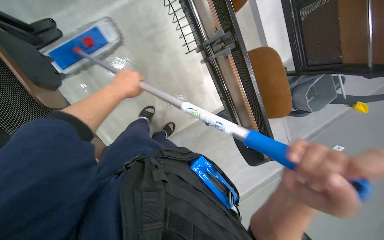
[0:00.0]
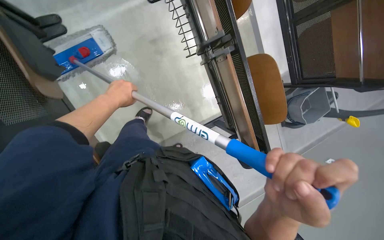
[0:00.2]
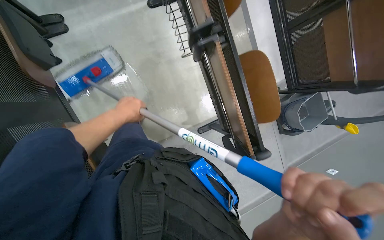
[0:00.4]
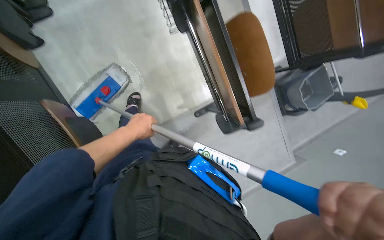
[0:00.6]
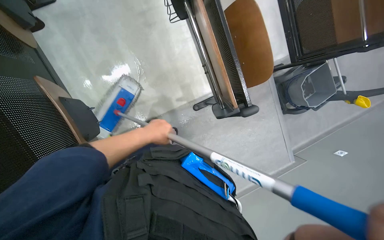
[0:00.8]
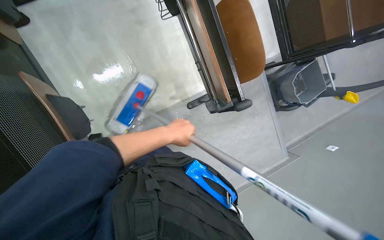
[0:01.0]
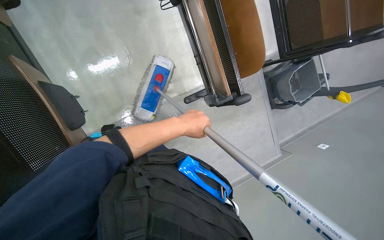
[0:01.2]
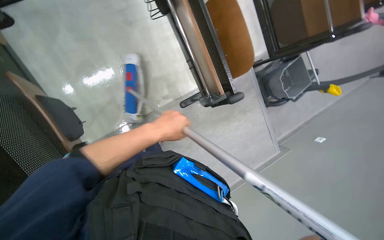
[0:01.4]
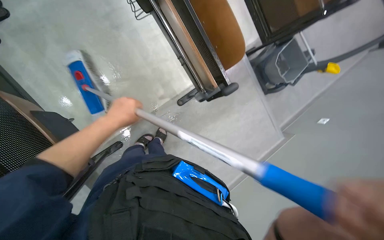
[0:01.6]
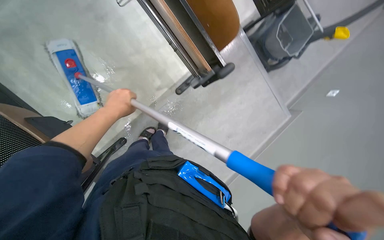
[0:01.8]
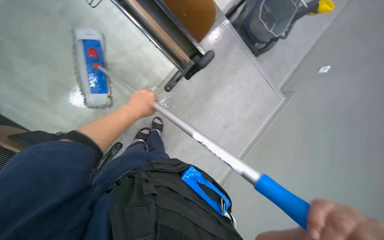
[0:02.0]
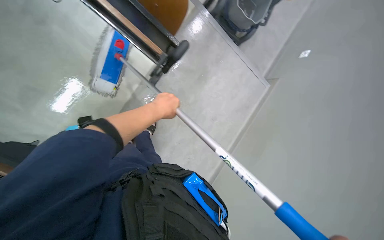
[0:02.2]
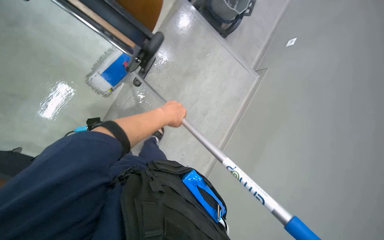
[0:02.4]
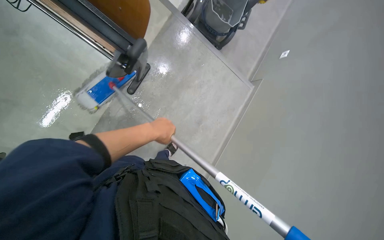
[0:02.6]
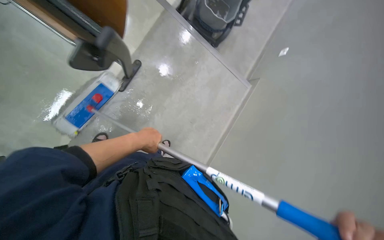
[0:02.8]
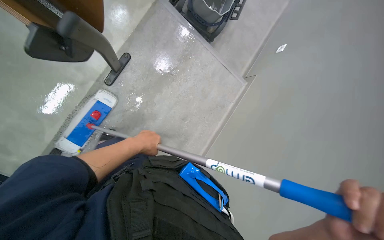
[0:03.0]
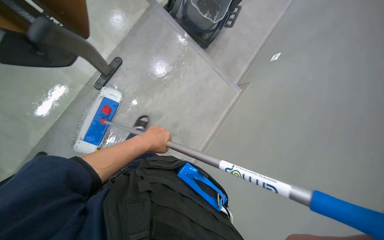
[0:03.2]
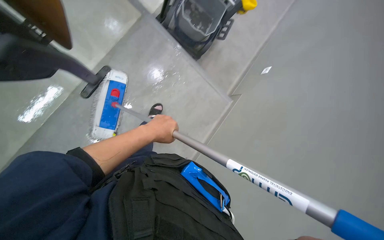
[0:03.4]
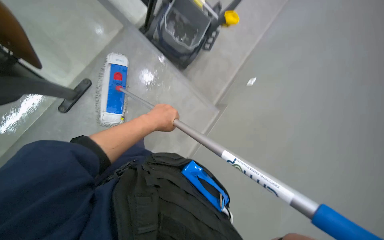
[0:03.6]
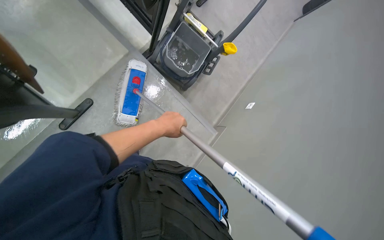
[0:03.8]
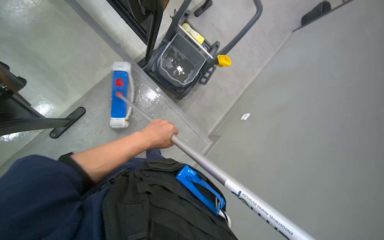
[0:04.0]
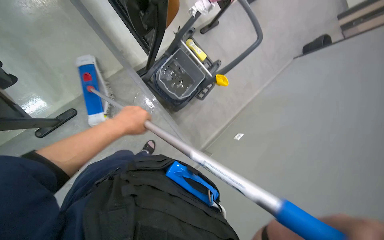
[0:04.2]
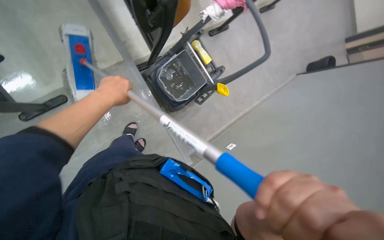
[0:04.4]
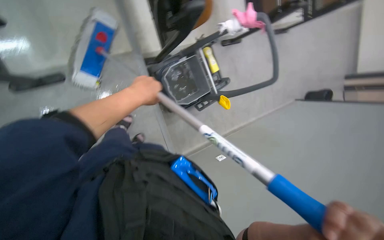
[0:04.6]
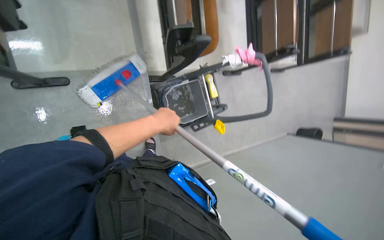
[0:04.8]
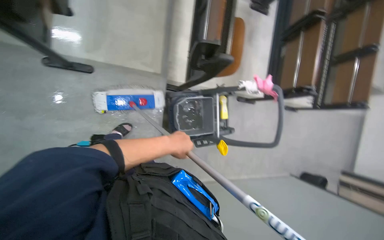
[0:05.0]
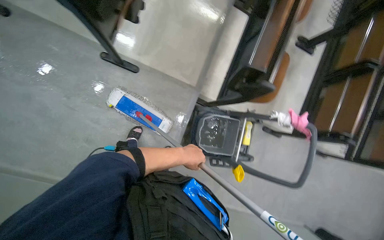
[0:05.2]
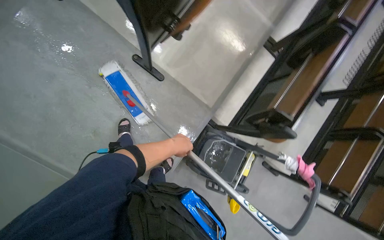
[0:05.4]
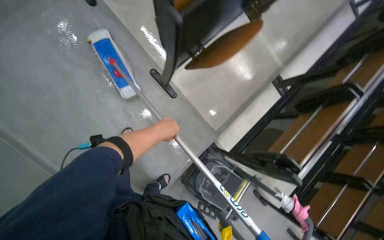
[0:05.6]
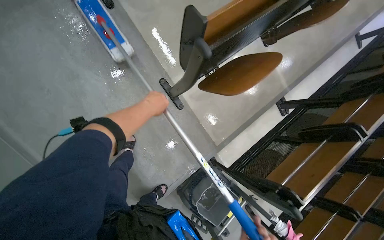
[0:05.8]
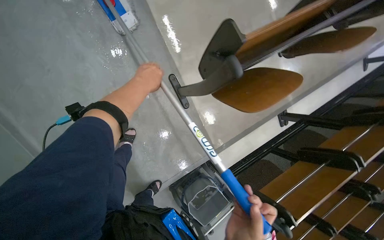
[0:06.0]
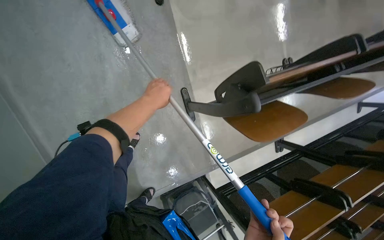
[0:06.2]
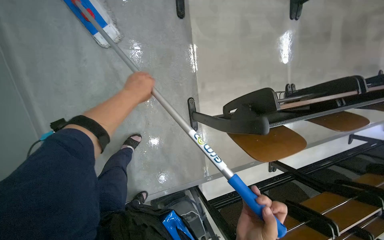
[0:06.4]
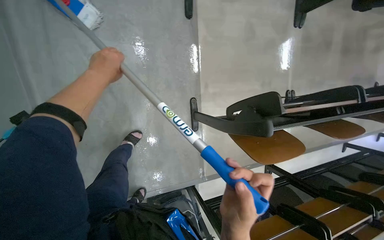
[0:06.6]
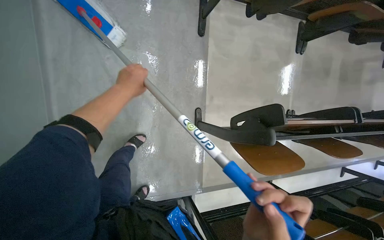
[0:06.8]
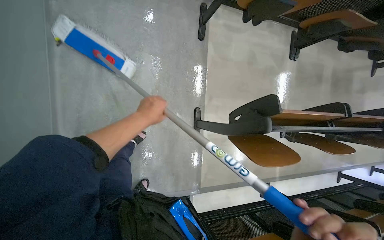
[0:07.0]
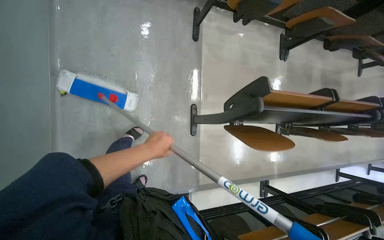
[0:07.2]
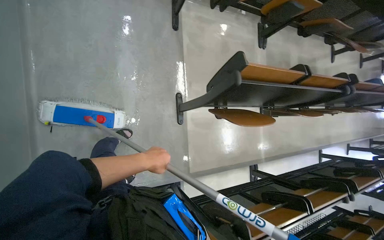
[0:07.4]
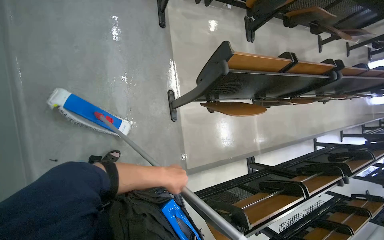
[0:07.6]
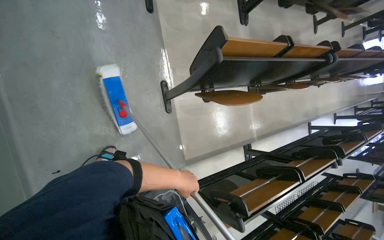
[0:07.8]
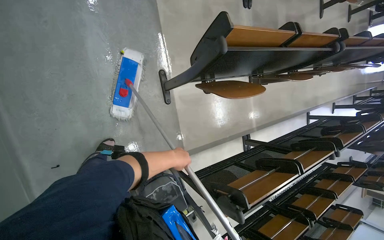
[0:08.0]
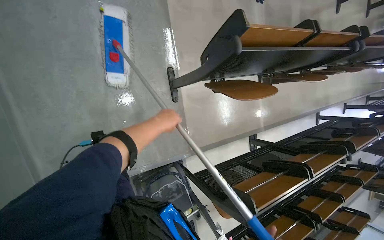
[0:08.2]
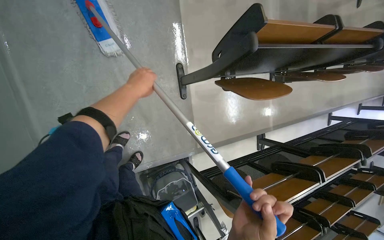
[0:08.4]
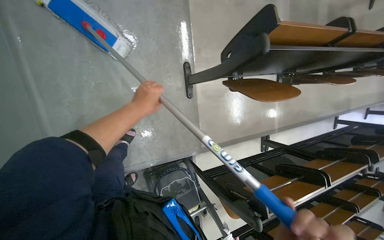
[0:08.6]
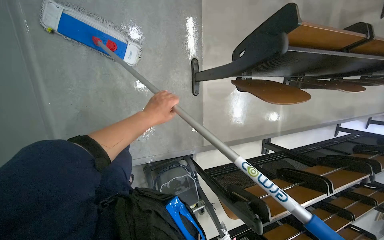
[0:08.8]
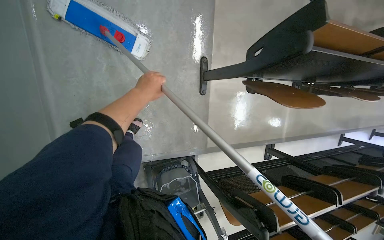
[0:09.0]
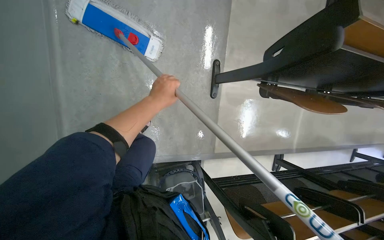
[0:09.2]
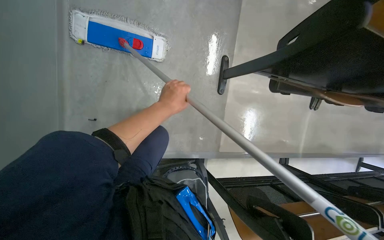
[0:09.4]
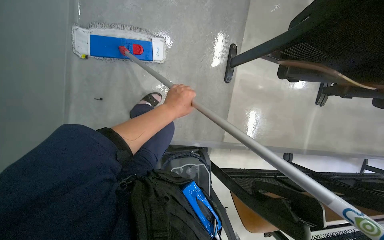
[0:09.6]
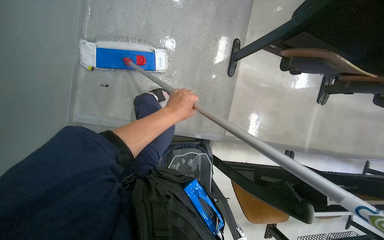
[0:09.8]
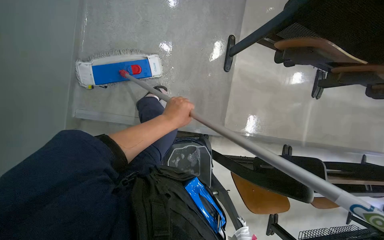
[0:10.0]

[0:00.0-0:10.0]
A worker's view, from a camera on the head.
Job: mopping floor.
The whole recording: Mopping lecture hall floor. The worker dips the mop into the bucket and mops the floor of the lecture hall.
0:00.0 to 0:01.4: The left hand shifts about 40 cm down the picture and to the right.
0:01.4 to 0:02.8: The scene rotates counterclockwise by roughly 30 degrees.
0:02.8 to 0:04.2: The wearer moves some 50 cm. The camera pitches upward, by some 15 degrees.
0:04.2 to 0:05.8: The camera pitches upward, by some 30 degrees. Everything in view rotates some 90 degrees clockwise.
0:05.8 to 0:07.2: The wearer looks approximately 15 degrees further upward. The scene turns about 35 degrees clockwise in the picture.
0:07.2 to 0:08.6: The wearer looks approximately 10 degrees further downward.

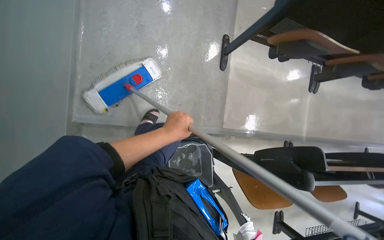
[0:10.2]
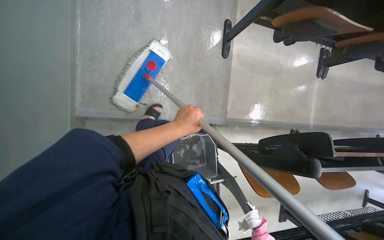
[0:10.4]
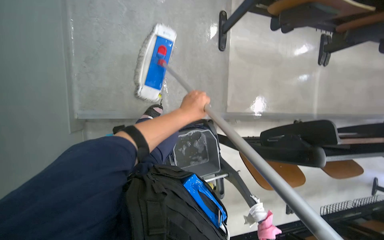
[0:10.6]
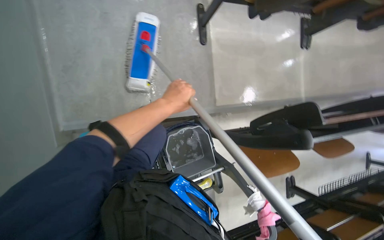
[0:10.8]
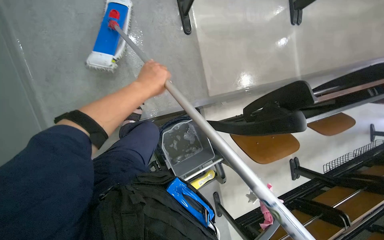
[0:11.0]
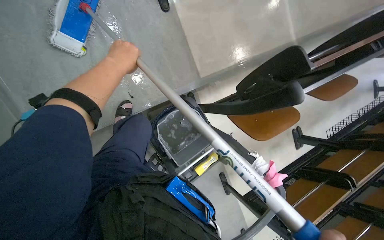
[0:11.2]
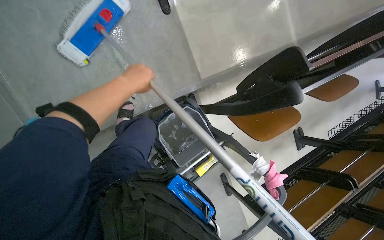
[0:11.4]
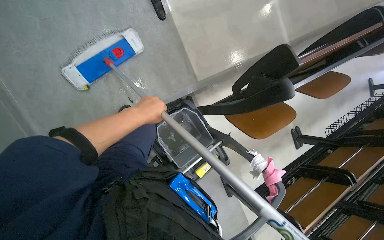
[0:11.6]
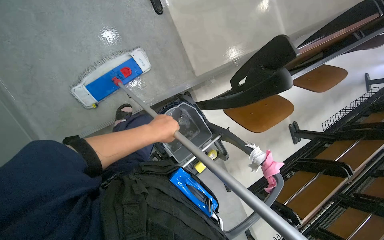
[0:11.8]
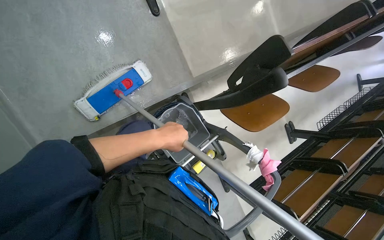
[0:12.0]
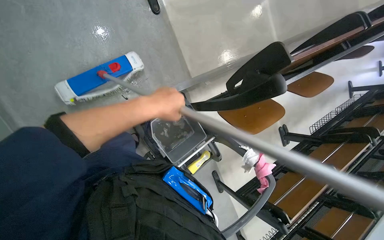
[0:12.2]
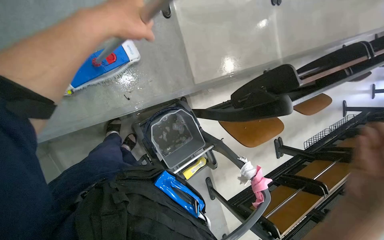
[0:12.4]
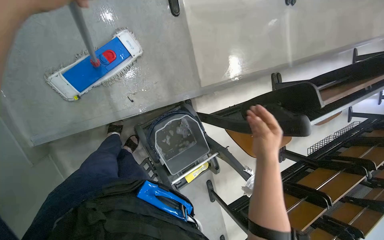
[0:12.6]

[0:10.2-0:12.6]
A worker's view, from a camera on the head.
Job: mopping floor.
The whole recording: Mopping lecture hall floor. The worker dips the mop into the bucket and mops the floor of the lecture hall.
0:10.2 to 0:11.4: The view tips downward by about 15 degrees. Everything in view rotates approximately 25 degrees counterclockwise. The left hand moves up the picture, approximately 10 cm.

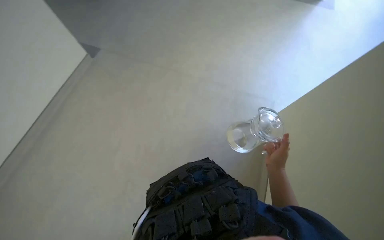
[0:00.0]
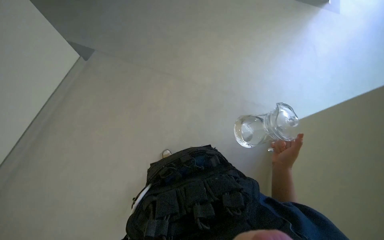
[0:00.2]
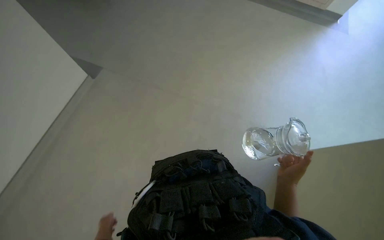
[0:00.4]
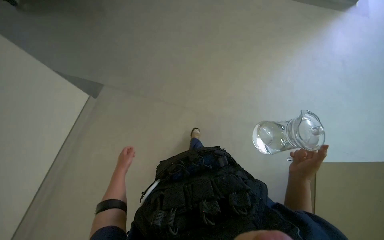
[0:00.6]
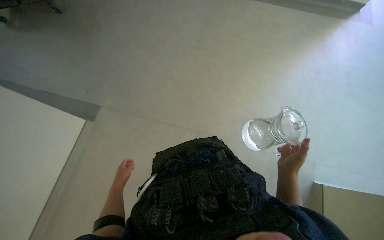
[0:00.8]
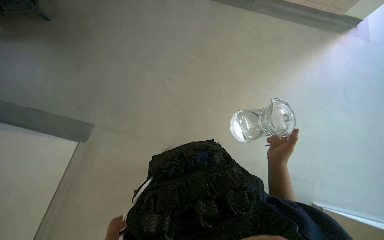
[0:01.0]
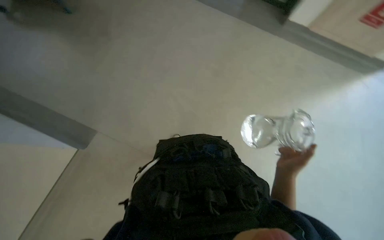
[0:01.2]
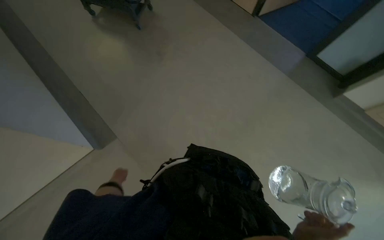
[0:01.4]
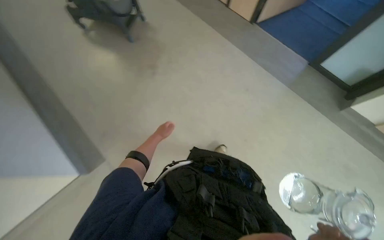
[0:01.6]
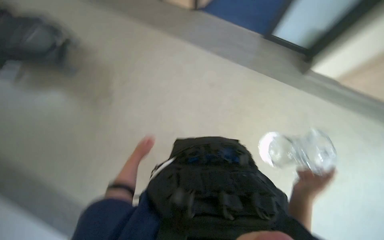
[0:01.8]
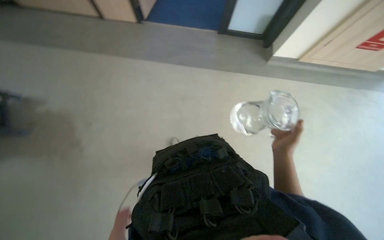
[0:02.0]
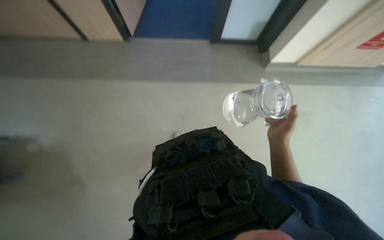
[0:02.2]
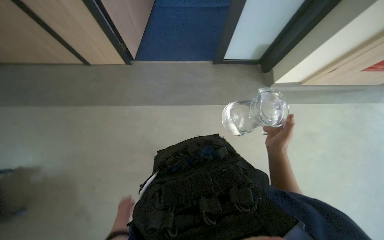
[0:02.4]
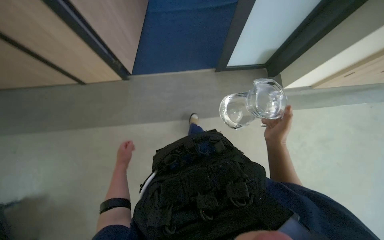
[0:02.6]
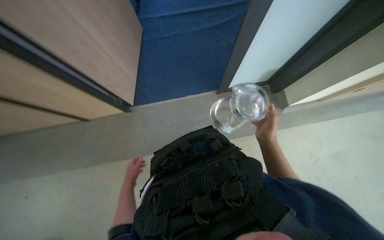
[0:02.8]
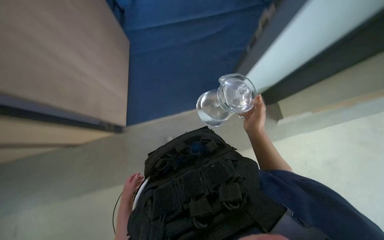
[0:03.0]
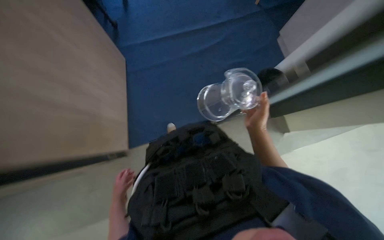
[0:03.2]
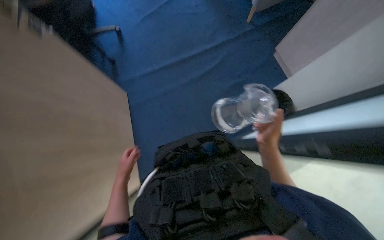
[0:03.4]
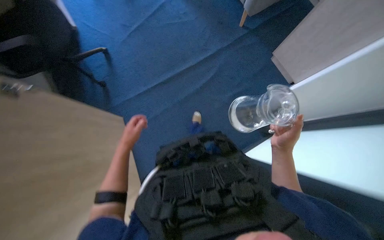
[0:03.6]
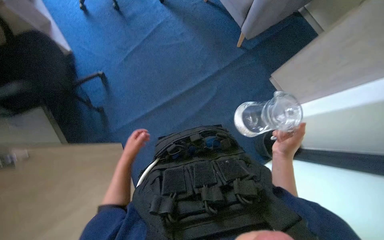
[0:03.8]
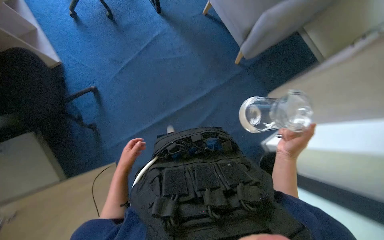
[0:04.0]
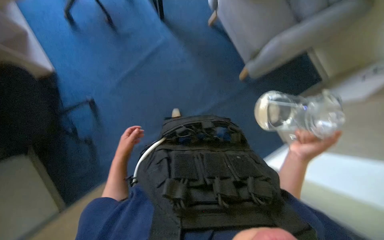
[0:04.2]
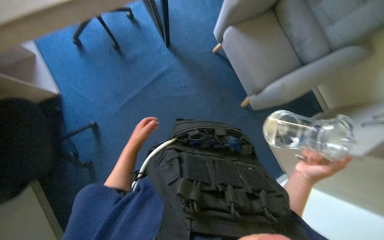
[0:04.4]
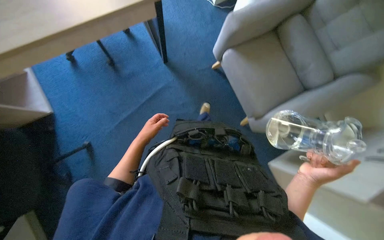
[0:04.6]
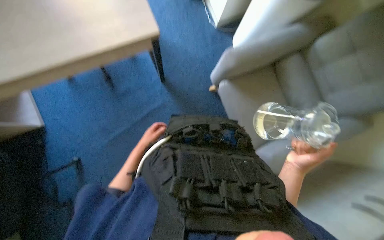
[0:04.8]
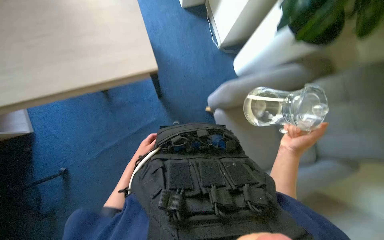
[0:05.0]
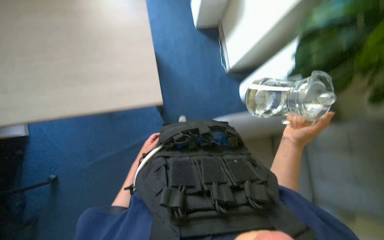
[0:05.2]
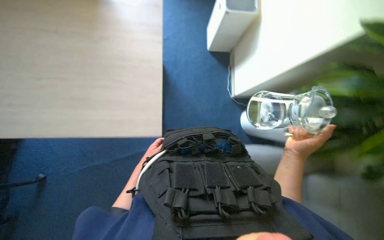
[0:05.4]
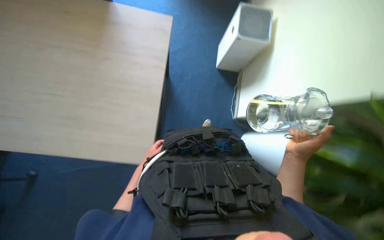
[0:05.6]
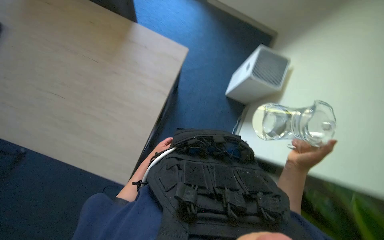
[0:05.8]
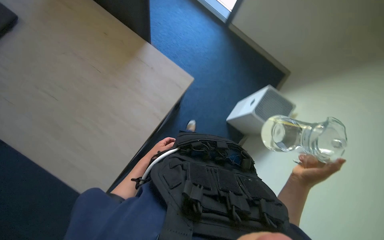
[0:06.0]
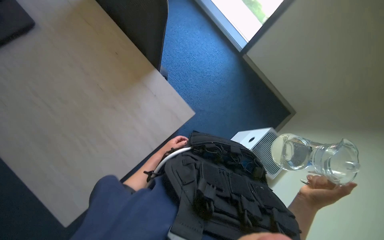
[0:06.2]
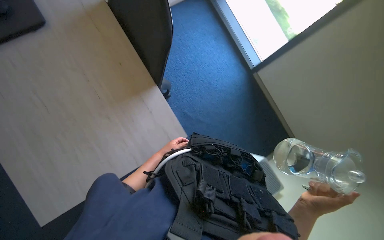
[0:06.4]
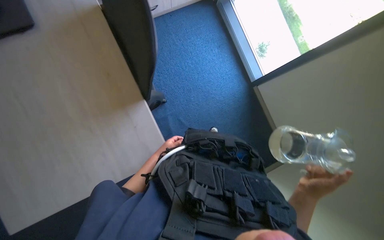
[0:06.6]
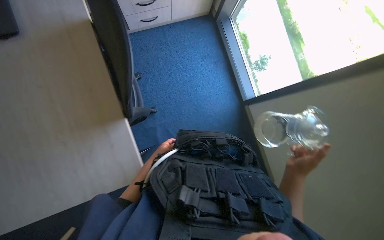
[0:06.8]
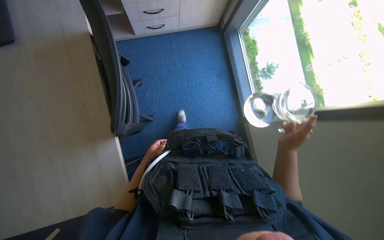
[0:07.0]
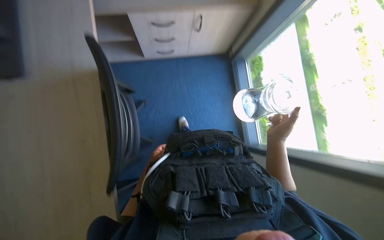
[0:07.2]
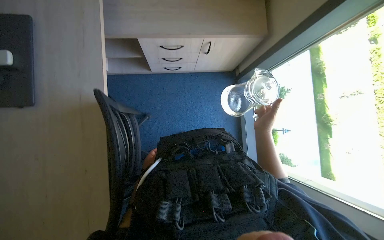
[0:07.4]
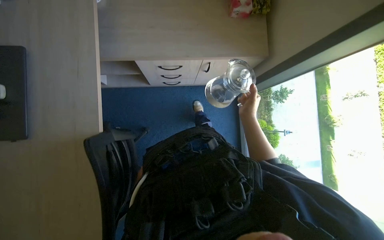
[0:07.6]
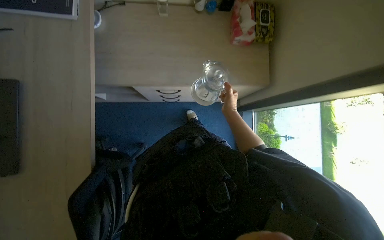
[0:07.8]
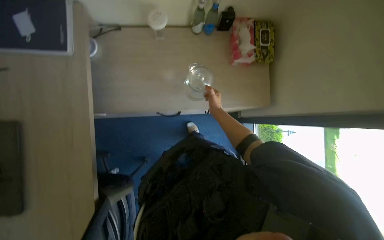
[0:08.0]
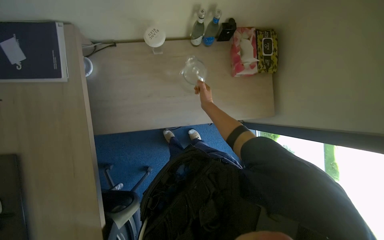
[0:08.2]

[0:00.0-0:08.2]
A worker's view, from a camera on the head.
Job: preparing food.
The whole recording: Preparing bottle at sink. The worker pours water into a thermal pot, fills two pitchers, places lids on them, and plugs in the thermal pot.
0:06.6 to 0:08.2: The view tips upward by about 20 degrees. The right hand shifts approximately 70 cm up the picture and farther from the camera.
